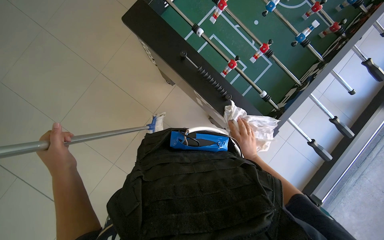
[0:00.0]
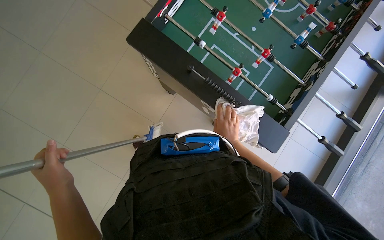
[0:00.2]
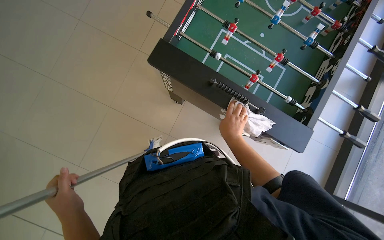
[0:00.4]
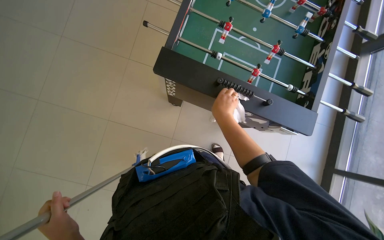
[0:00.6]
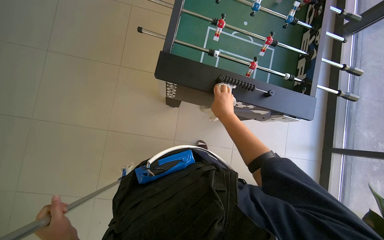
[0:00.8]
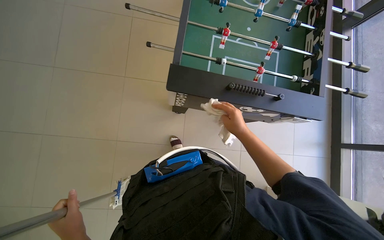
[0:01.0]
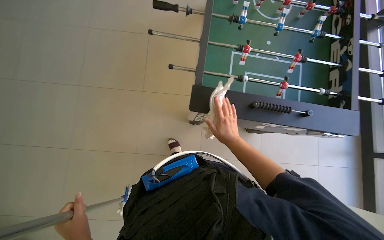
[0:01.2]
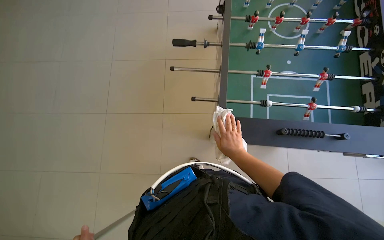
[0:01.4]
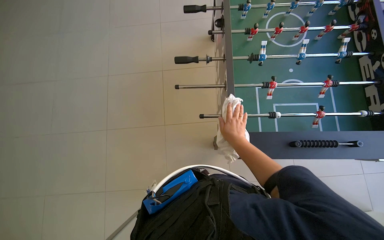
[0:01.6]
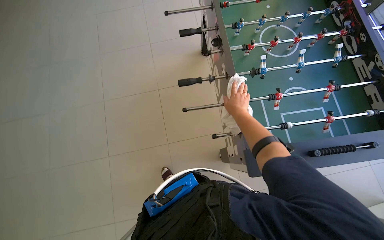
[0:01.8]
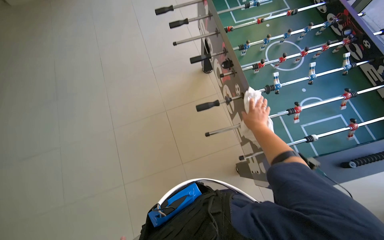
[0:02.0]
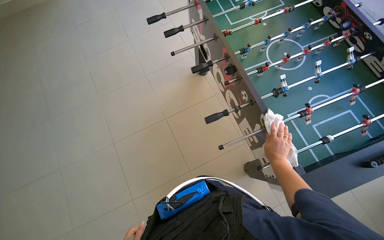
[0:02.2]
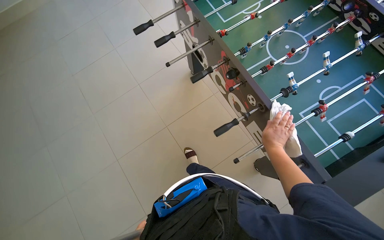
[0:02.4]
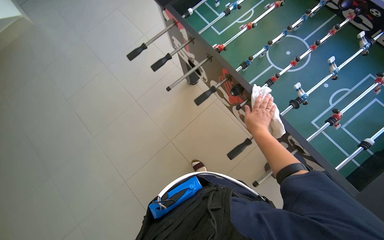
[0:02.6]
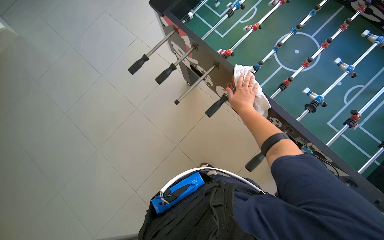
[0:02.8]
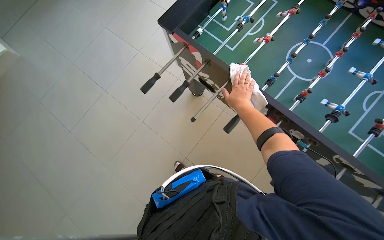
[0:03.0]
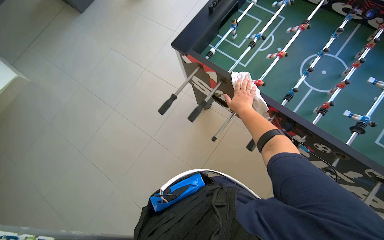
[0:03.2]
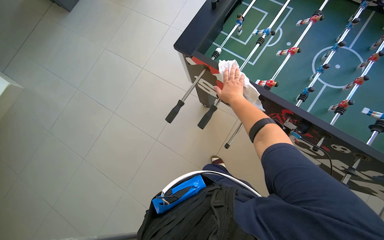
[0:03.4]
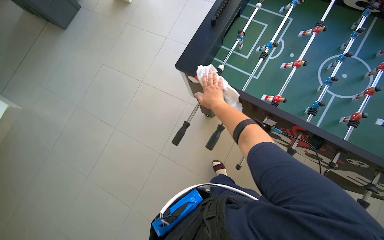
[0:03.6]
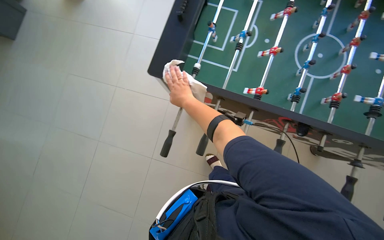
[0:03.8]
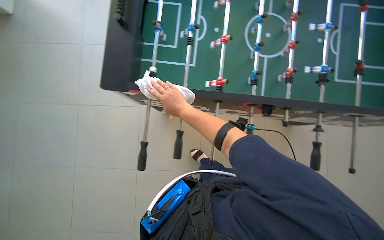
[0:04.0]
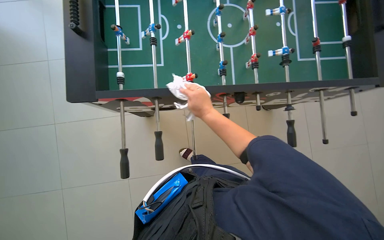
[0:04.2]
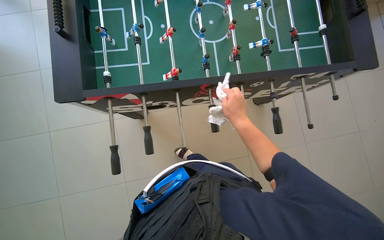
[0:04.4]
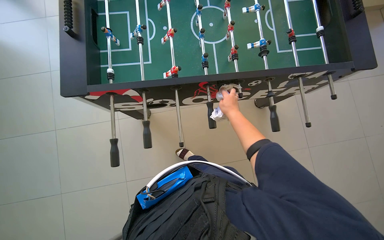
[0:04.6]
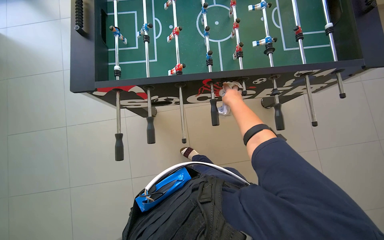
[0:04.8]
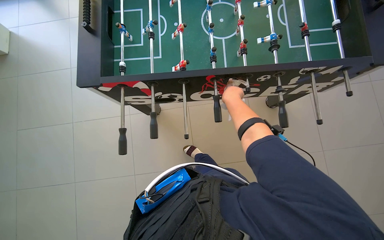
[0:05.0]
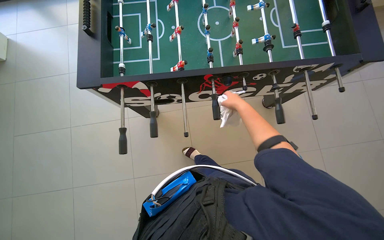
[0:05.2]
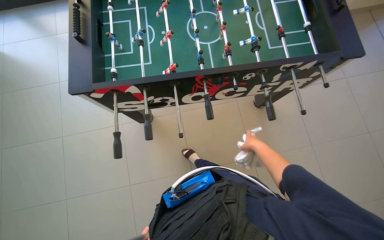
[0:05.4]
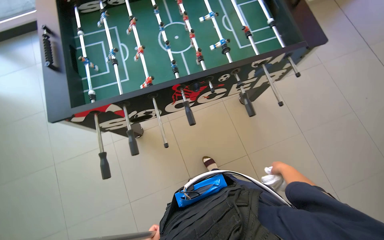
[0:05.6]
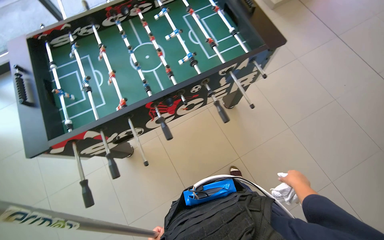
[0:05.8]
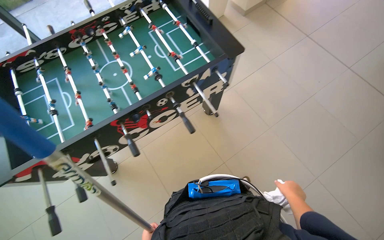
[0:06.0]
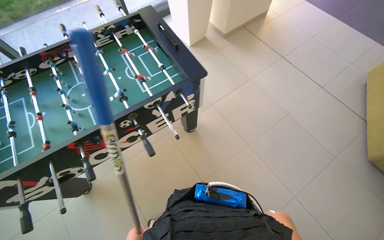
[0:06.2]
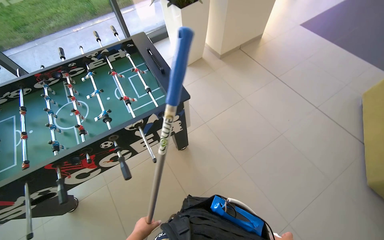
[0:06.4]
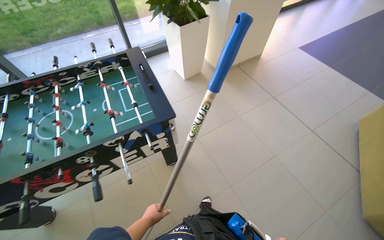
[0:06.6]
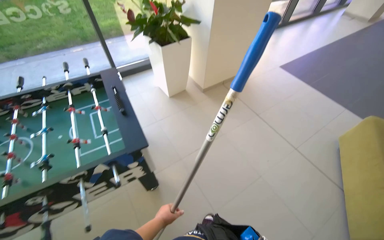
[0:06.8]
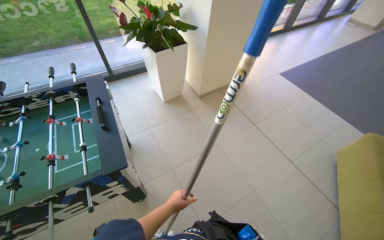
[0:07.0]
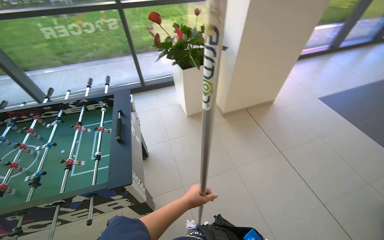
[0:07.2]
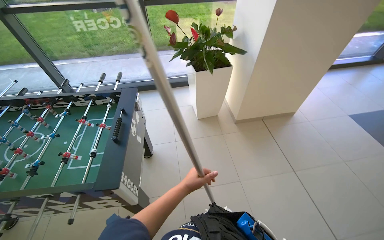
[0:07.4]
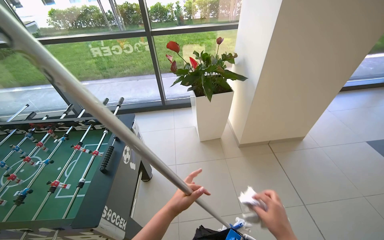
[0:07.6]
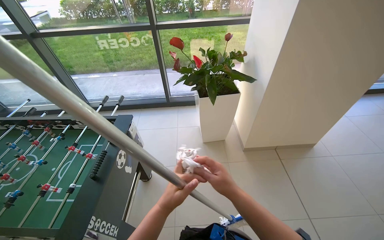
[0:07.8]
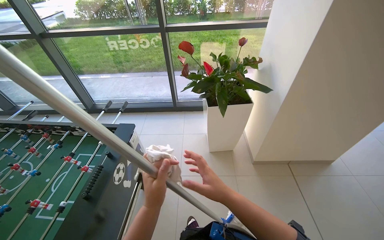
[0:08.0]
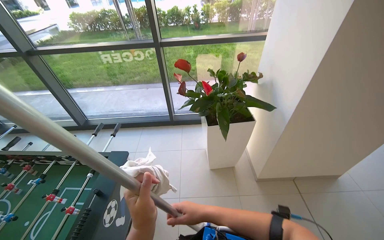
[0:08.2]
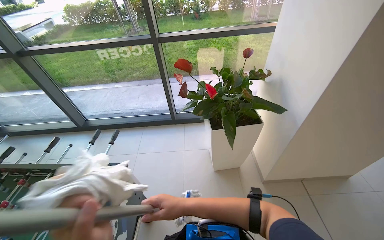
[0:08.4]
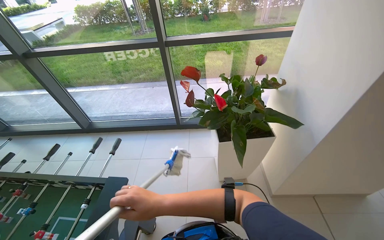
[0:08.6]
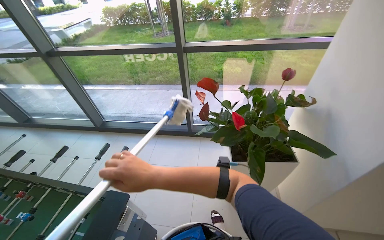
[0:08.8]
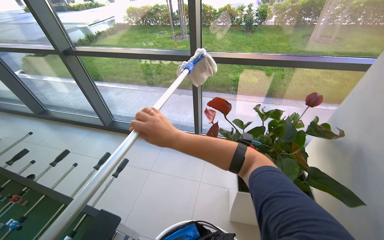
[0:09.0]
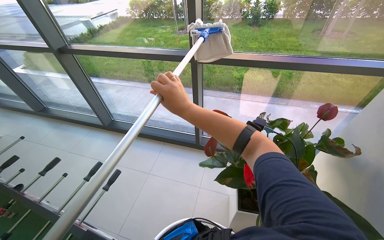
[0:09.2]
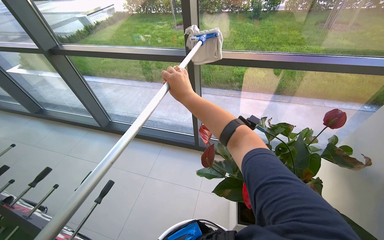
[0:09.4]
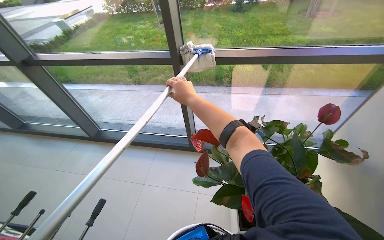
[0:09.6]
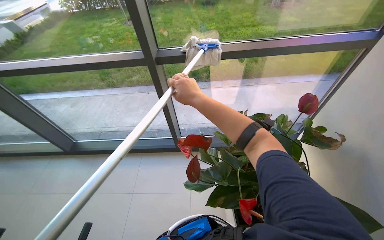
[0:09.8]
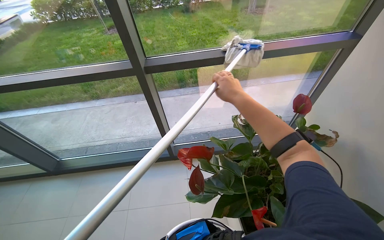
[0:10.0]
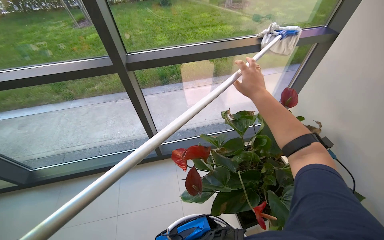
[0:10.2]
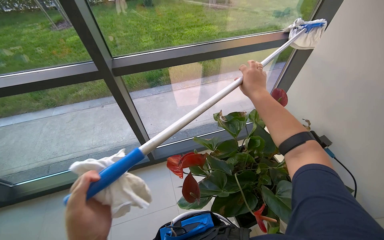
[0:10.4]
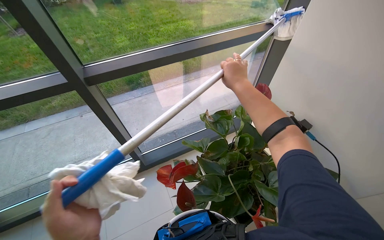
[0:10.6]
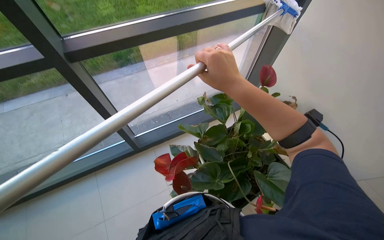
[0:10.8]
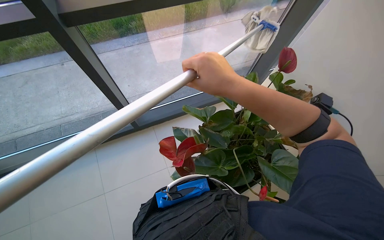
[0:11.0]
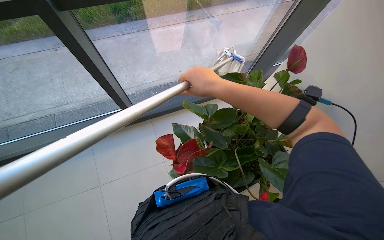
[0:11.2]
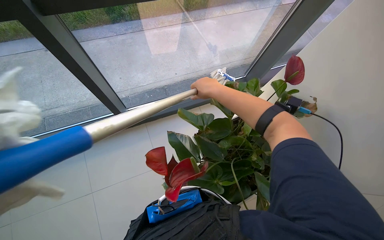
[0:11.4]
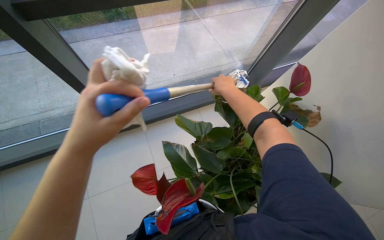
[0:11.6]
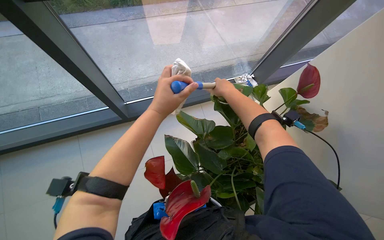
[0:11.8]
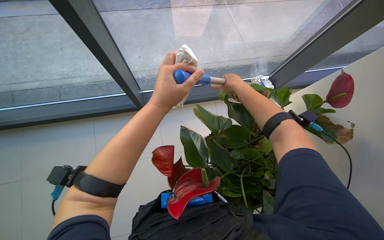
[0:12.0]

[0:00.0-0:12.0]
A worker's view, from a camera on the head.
Job: cleaning windows.
The whole recording: Cleaning glass windows. The worker cleans the glass windows using a long-handled tool with a cloth.
0:00.0 to 0:01.6: The wearer moves roughly 60 cm. The scene rotates counterclockwise by approximately 40 degrees.
0:01.6 to 0:03.0: The camera travels approximately 80 cm. The scene rotates counterclockwise by about 45 degrees.
0:03.0 to 0:04.4: The wearer's head swings some 50 degrees to the right.
0:04.4 to 0:06.0: The head travels about 40 cm. The view tilts approximately 15 degrees upward.
0:06.0 to 0:07.6: The camera is carried about 1 m. The head rotates approximately 30 degrees to the left. The view tips upward by approximately 30 degrees.
0:07.6 to 0:09.0: The camera is carried some 80 cm. The wearer looks roughly 20 degrees further to the left.
0:09.0 to 0:10.4: The head travels some 40 cm. The head turns to the right by roughly 30 degrees.
0:10.4 to 0:12.0: The camera pitches downward, by roughly 20 degrees. The right hand heads farther from the camera, covering approximately 25 cm.

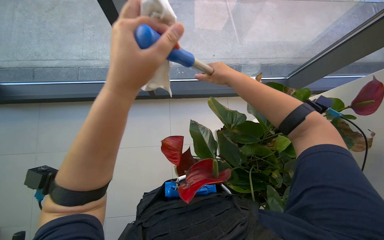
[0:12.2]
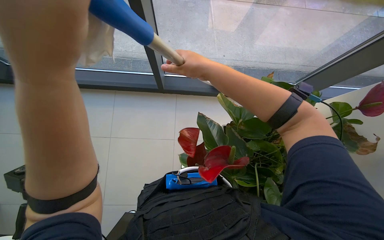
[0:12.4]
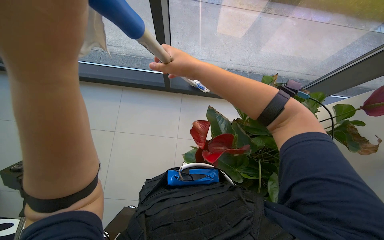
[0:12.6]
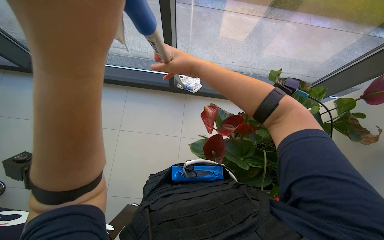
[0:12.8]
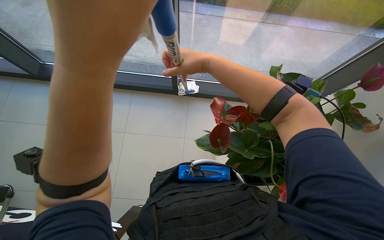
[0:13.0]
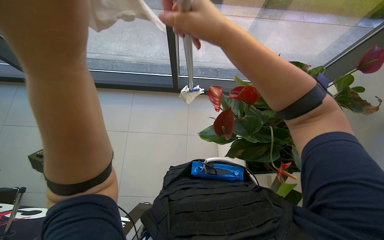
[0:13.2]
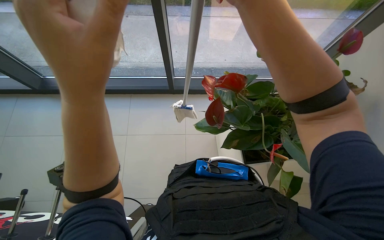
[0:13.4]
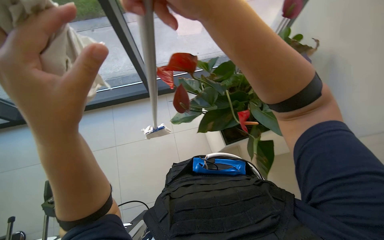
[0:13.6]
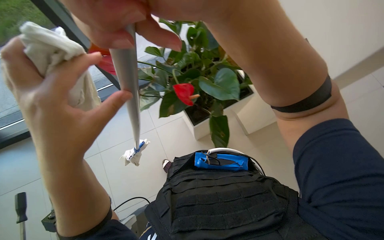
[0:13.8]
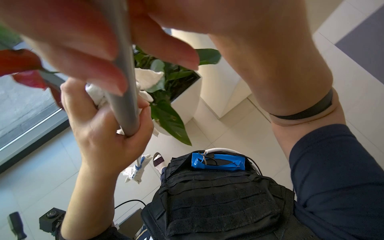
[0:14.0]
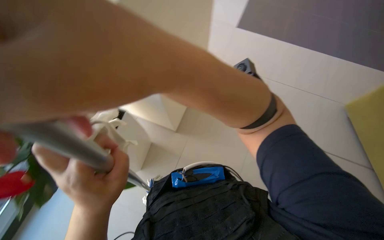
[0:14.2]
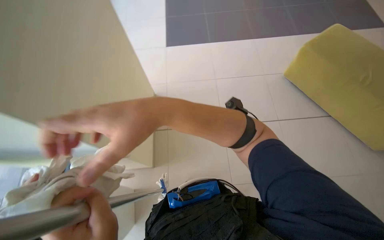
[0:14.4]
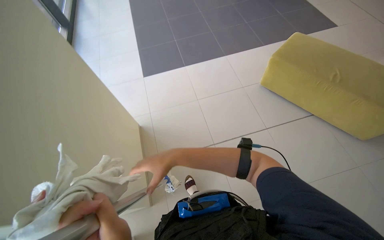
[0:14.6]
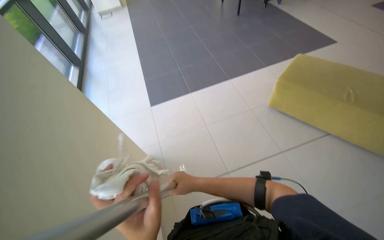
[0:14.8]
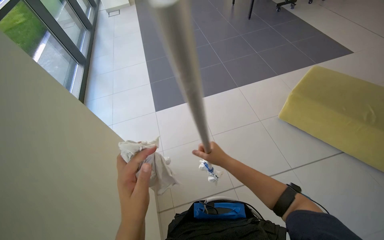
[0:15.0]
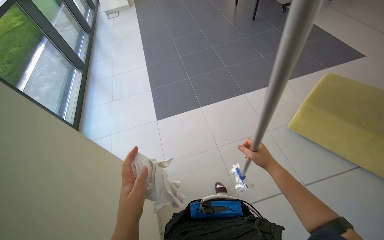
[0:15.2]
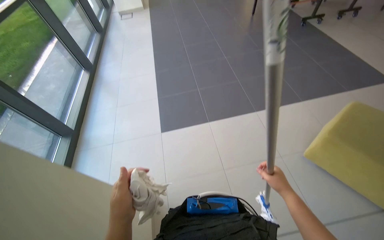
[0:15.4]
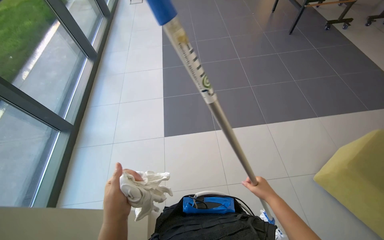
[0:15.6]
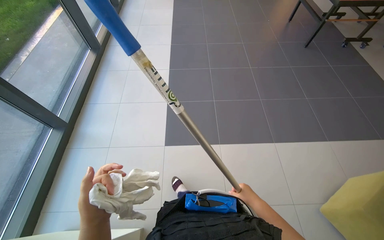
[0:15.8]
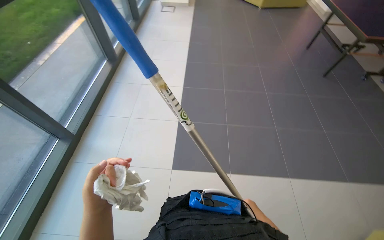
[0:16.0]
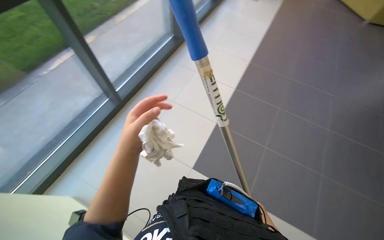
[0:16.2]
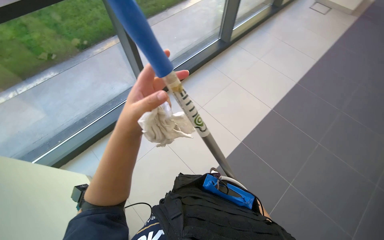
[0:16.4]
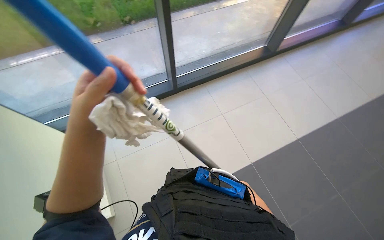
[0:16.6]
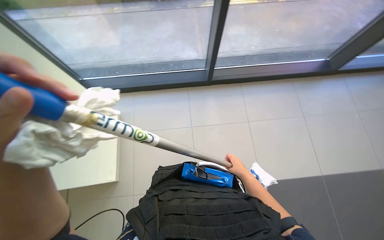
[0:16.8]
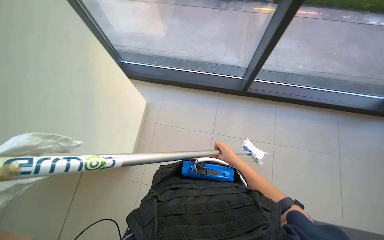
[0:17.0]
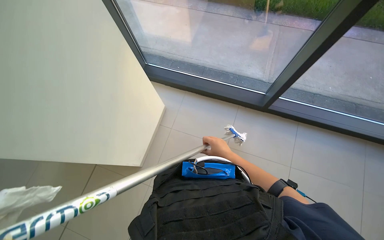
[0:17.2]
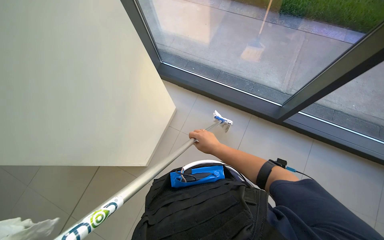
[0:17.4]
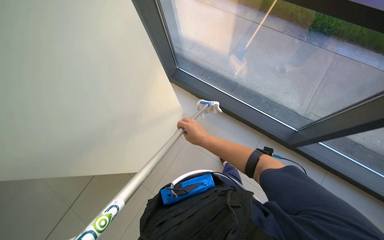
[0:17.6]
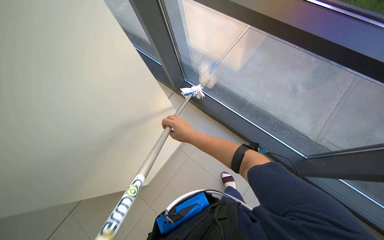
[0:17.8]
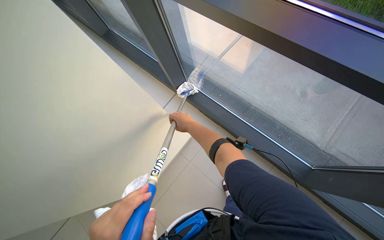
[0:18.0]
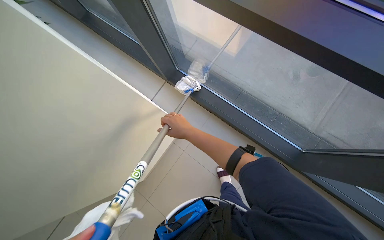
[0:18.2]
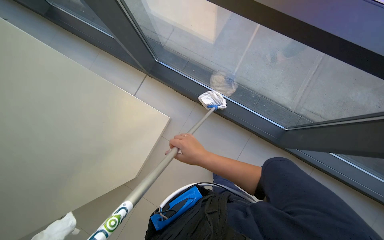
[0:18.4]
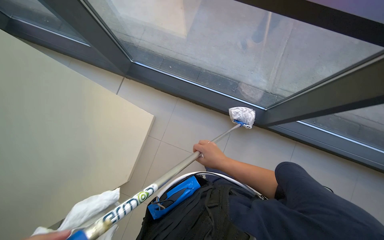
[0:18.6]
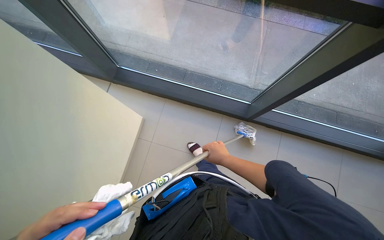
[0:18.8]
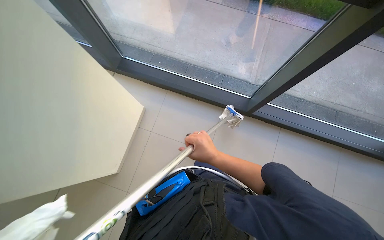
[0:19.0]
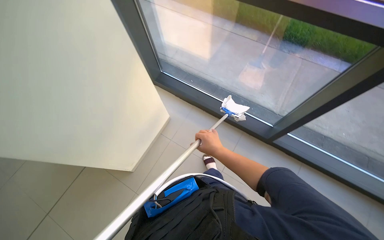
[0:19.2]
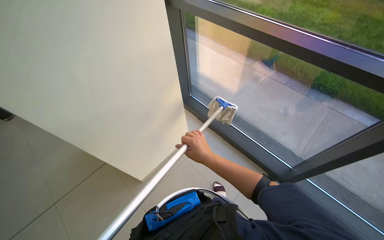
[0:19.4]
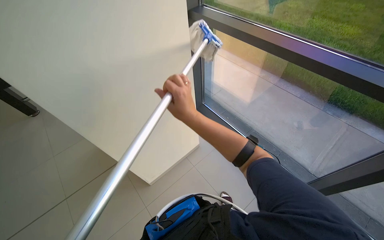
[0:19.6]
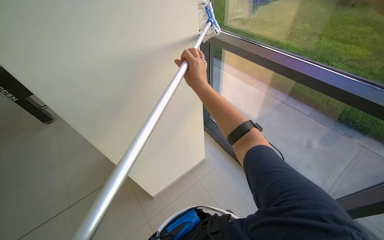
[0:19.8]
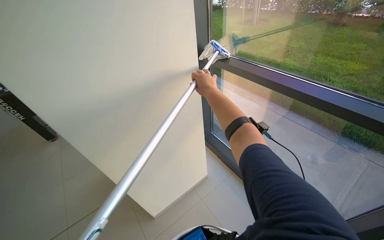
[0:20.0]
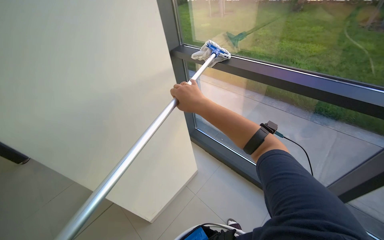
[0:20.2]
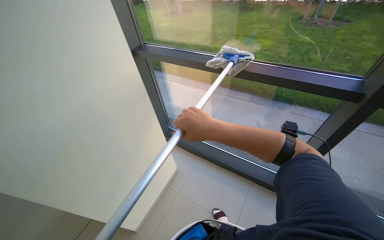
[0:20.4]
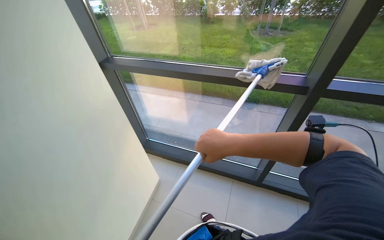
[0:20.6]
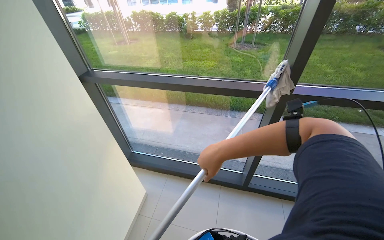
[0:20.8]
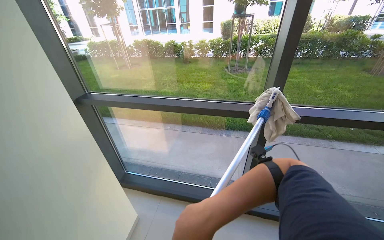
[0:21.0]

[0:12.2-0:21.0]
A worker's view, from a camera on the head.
Job: cleaning windows.
The whole recording: Cleaning glass windows. The worker cleans the glass windows using a long-handled tool with a cloth.
0:12.2 to 0:13.6: The left hand goes left and right, some 15 cm each way, reversing 2 times.
0:13.6 to 0:15.2: The view tips upward by roughly 15 degrees.
0:15.2 to 0:16.6: The head travels approximately 60 cm. The scene rotates clockwise by roughly 35 degrees.
0:16.6 to 0:18.0: The camera travels about 40 cm. The wearer looks roughly 45 degrees further to the left.
0:19.6 to 0:21.0: The head turns to the right by about 35 degrees. The camera pitches upward, by roughly 25 degrees.
